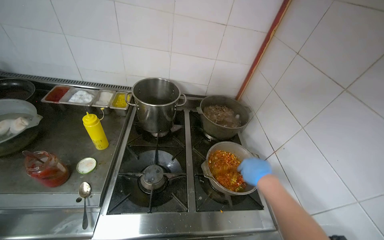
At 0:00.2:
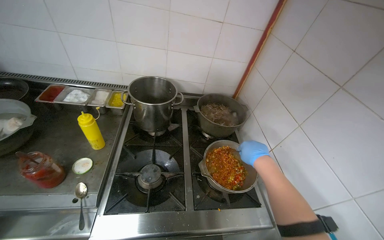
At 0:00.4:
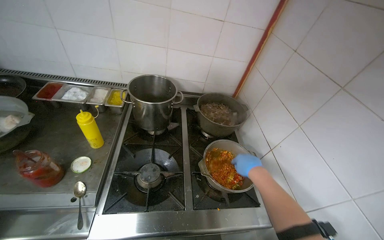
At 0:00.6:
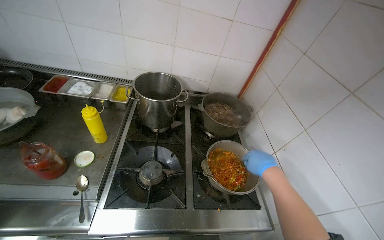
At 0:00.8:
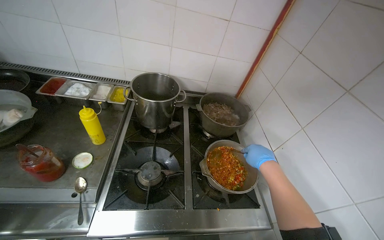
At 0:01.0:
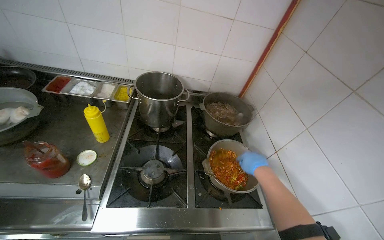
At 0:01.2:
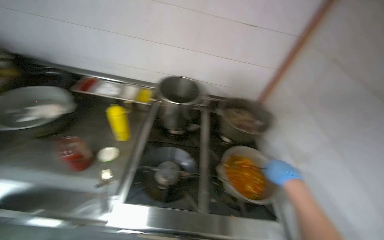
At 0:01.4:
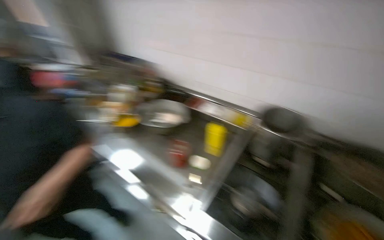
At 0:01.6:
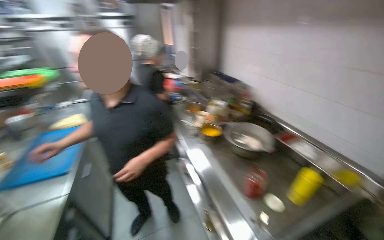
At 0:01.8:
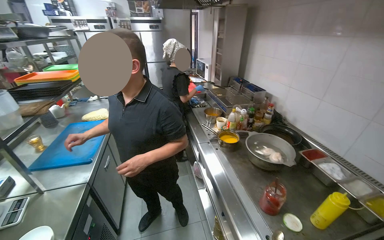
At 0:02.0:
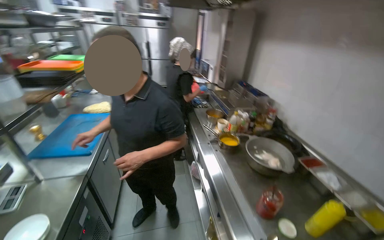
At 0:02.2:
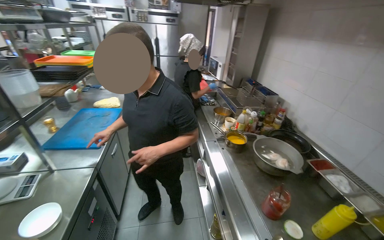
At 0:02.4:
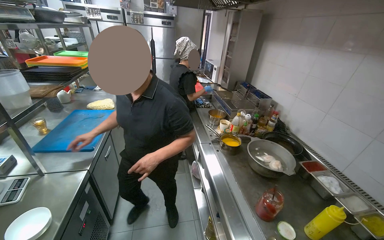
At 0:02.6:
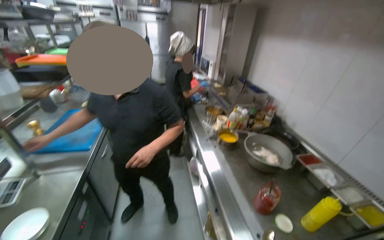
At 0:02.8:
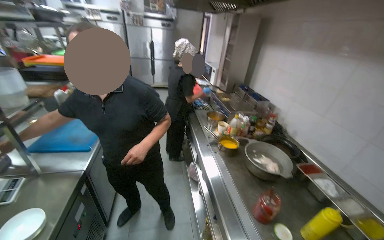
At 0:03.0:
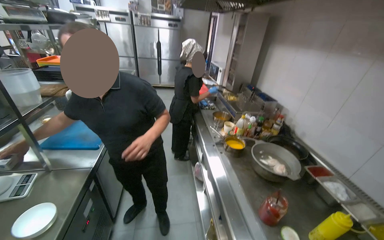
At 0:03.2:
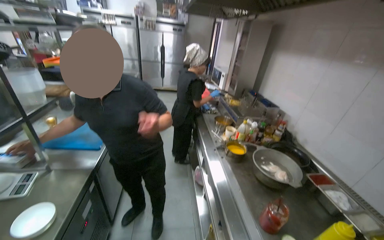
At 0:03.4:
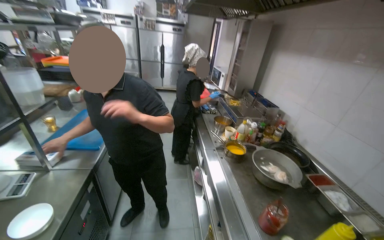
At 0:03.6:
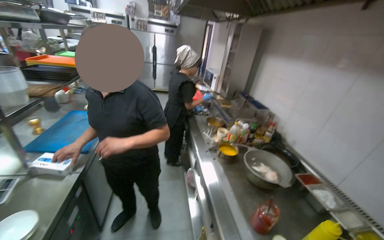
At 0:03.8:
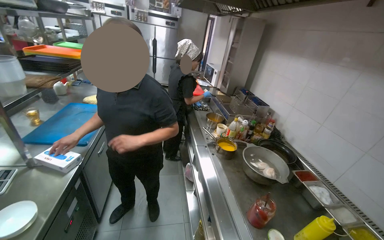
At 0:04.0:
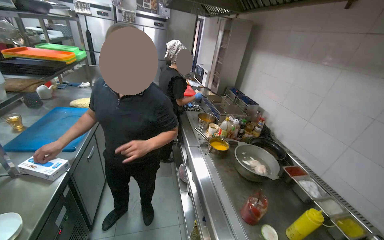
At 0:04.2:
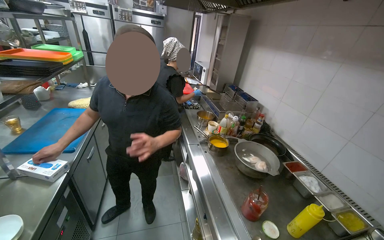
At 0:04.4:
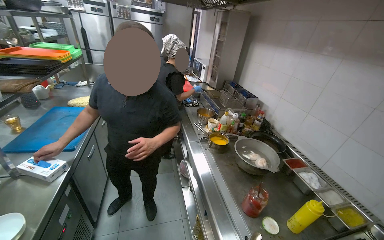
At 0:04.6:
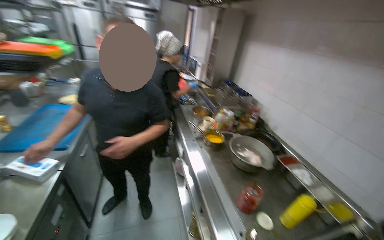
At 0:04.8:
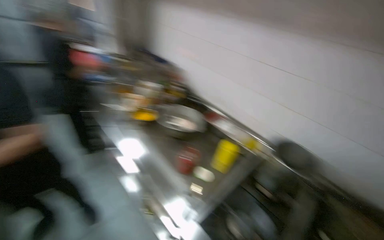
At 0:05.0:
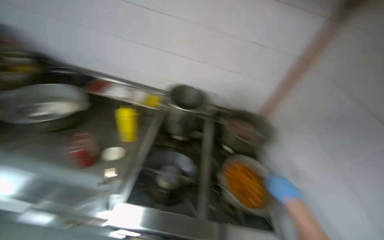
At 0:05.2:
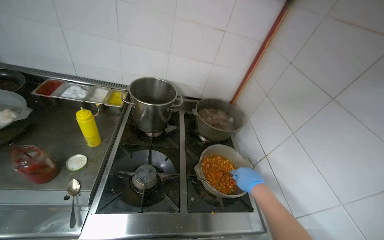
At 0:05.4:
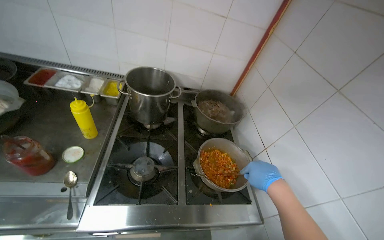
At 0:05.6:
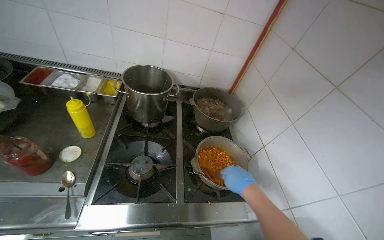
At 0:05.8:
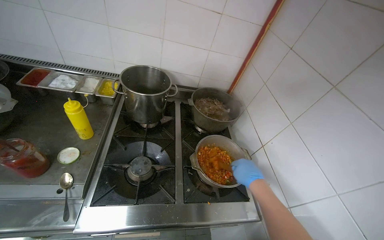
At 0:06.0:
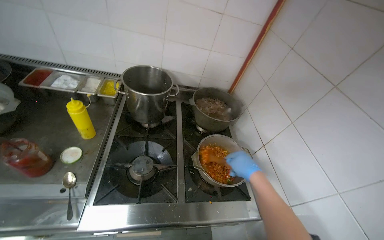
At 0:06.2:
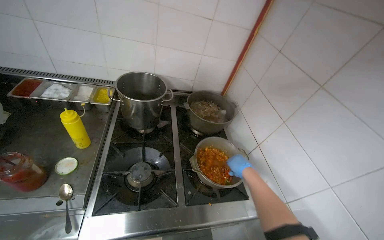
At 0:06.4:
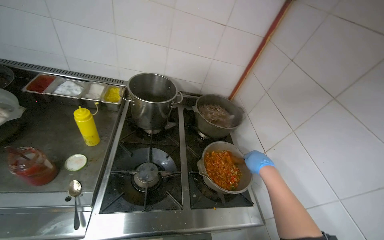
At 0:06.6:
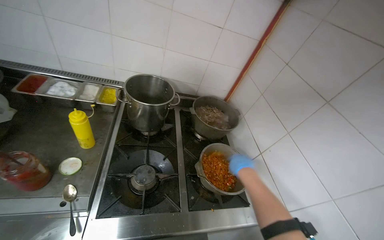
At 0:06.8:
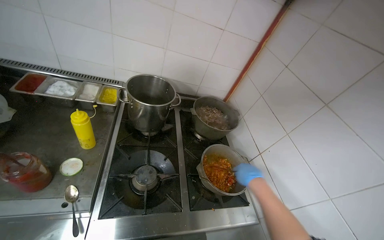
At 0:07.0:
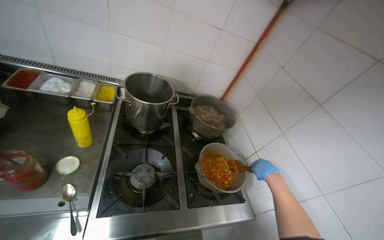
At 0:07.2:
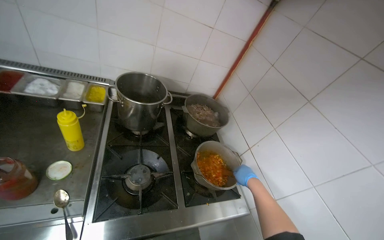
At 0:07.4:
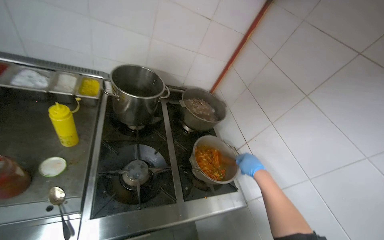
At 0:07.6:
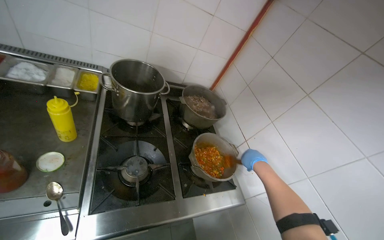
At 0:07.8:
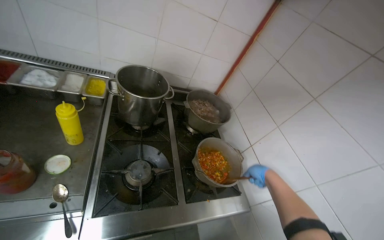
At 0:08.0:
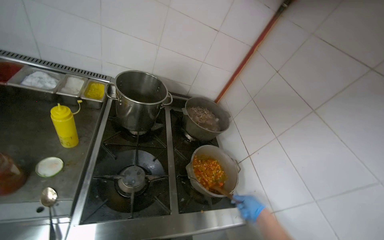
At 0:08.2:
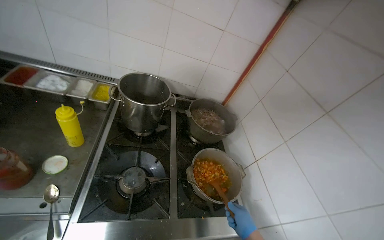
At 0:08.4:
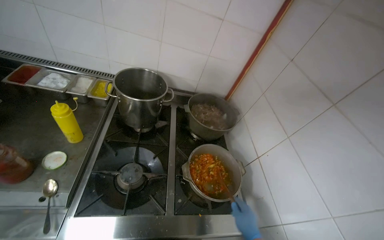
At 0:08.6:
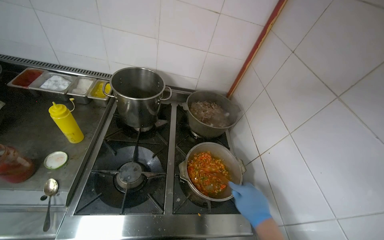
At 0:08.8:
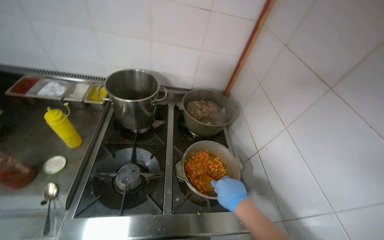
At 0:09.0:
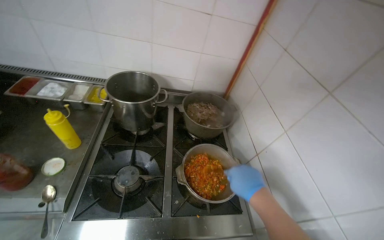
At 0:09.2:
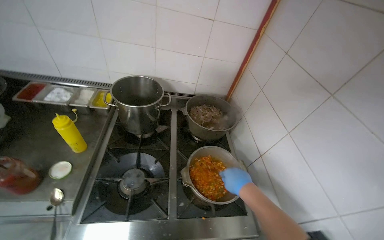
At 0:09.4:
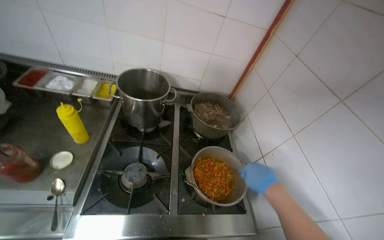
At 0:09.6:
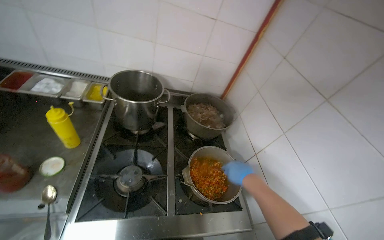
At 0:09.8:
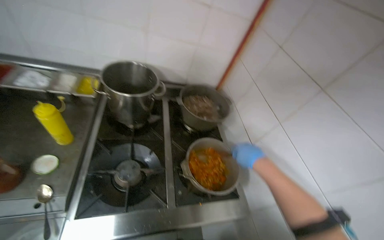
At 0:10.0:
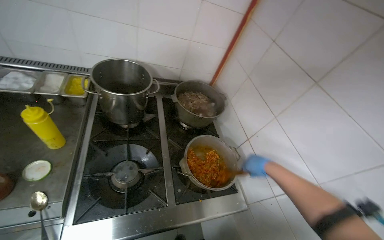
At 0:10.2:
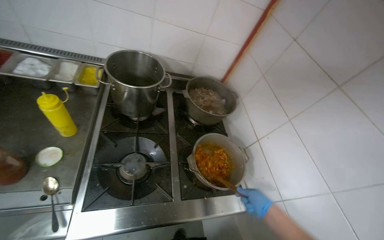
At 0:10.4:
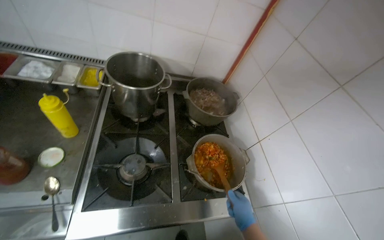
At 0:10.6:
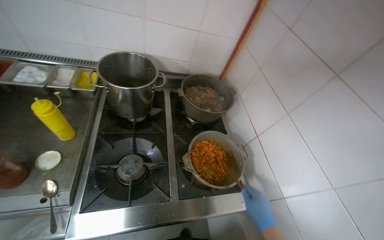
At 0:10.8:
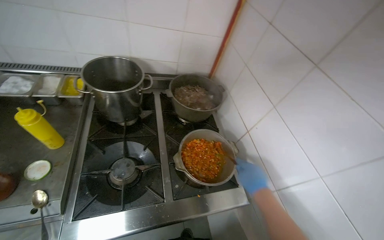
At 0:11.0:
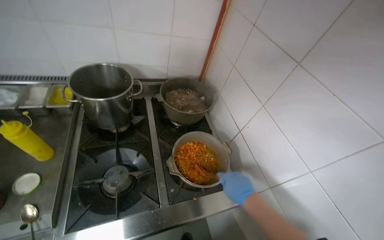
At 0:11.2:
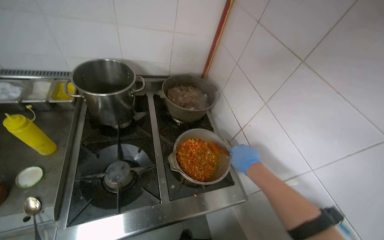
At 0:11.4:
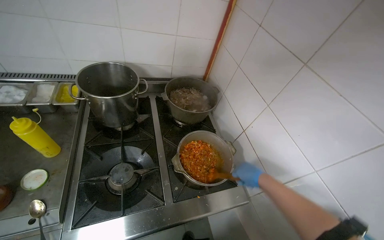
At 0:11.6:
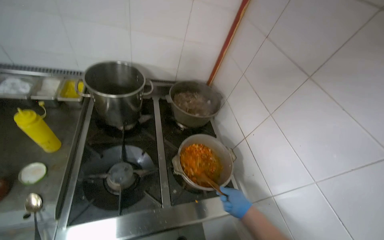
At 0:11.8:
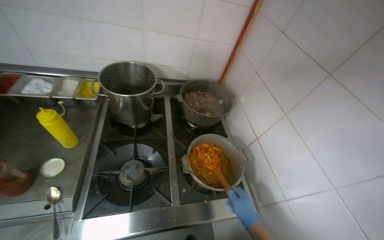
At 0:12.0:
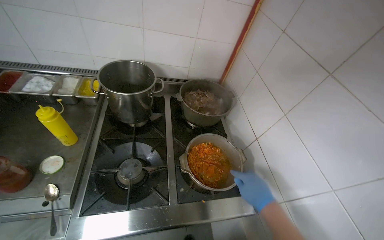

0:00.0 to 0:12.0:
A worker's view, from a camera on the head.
Job: cooking food.
The whole recording: Adding and stirring vegetables in pot. The worker pours chopped vegetables into a pot and stirs them.
0:00.0 to 0:01.6: The head rotates roughly 75 degrees to the left. The view tilts approximately 15 degrees upward.
0:04.4 to 0:06.0: The wearer's head swings approximately 80 degrees to the right. The view tips downward by approximately 30 degrees.
0:07.6 to 0:09.0: The camera sweeps to the left, by roughly 15 degrees. The right hand goes down the picture and returns, about 15 cm each way.
0:09.0 to 0:10.4: The right hand goes roughly 15 cm down the picture.
0:10.4 to 0:12.0: The right hand moves up and down the picture over about 15 cm, changing direction 2 times.

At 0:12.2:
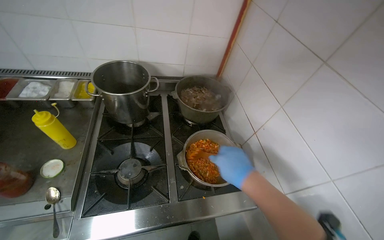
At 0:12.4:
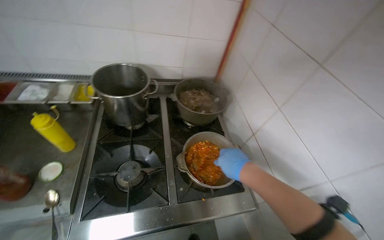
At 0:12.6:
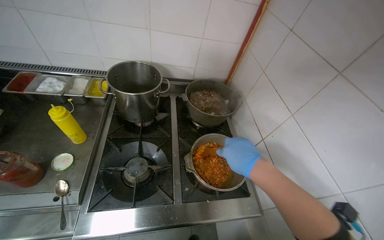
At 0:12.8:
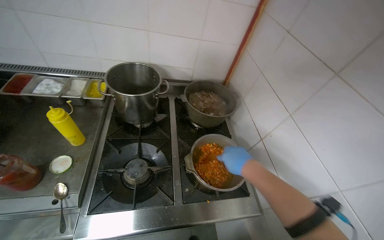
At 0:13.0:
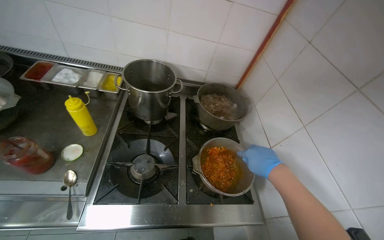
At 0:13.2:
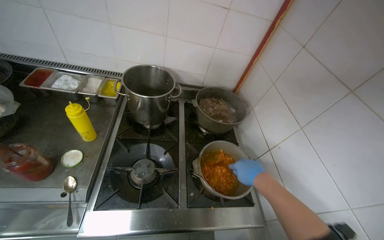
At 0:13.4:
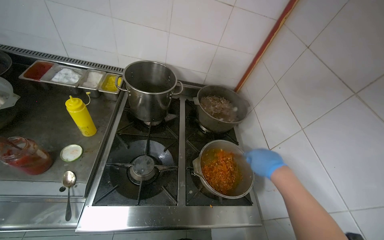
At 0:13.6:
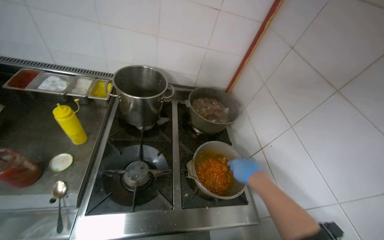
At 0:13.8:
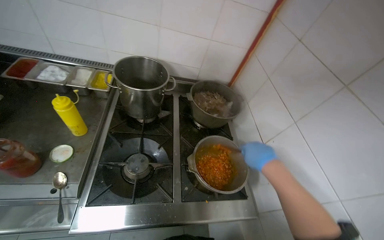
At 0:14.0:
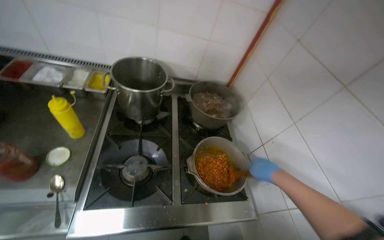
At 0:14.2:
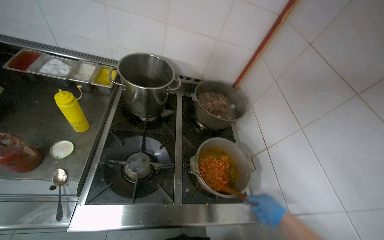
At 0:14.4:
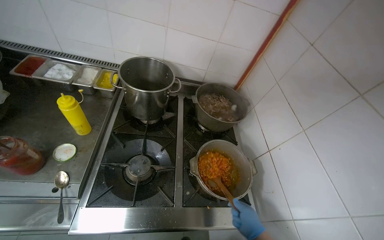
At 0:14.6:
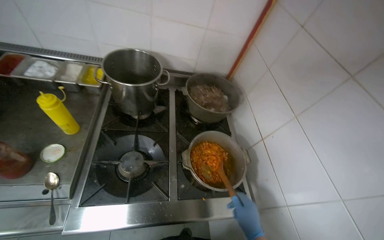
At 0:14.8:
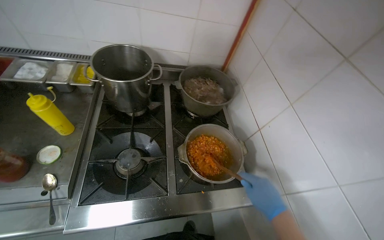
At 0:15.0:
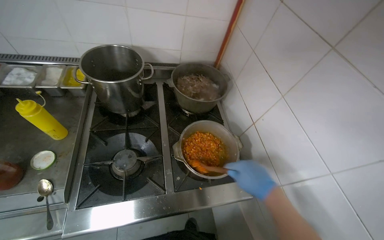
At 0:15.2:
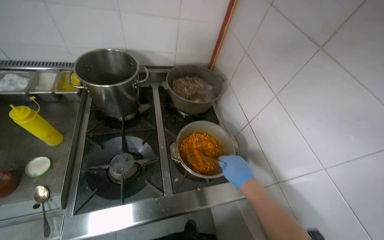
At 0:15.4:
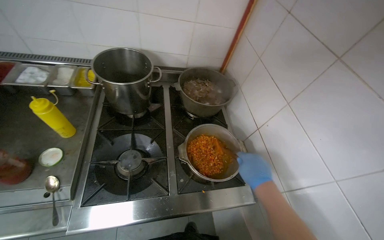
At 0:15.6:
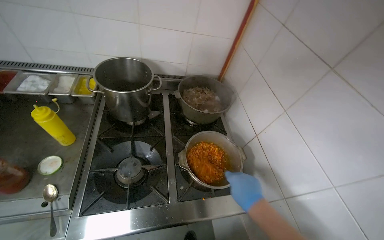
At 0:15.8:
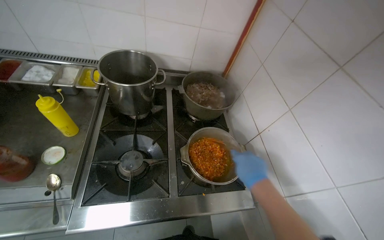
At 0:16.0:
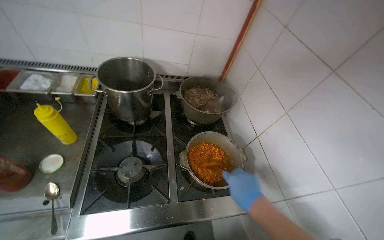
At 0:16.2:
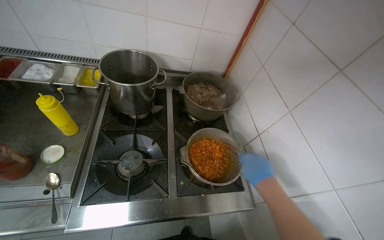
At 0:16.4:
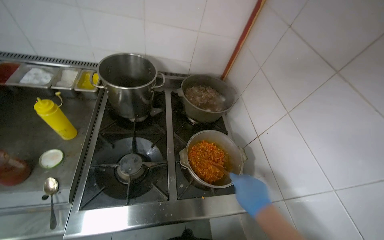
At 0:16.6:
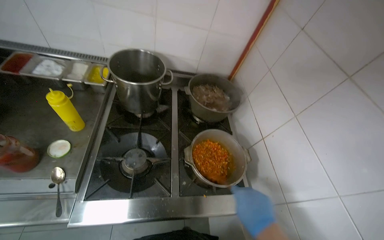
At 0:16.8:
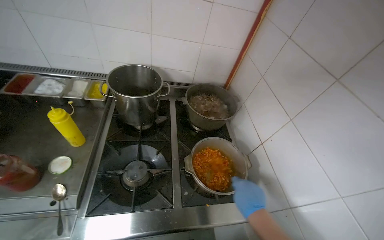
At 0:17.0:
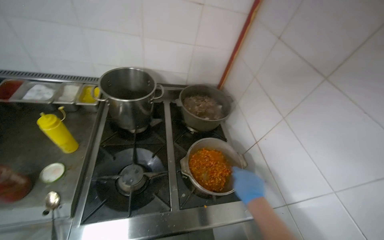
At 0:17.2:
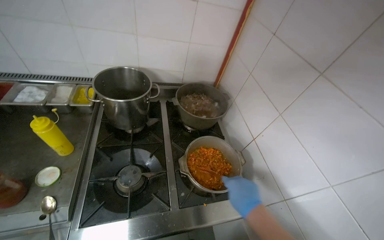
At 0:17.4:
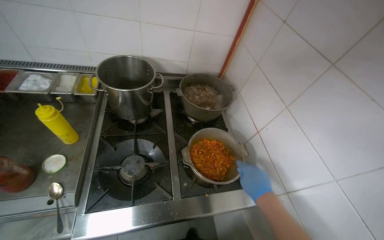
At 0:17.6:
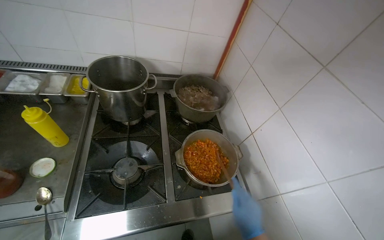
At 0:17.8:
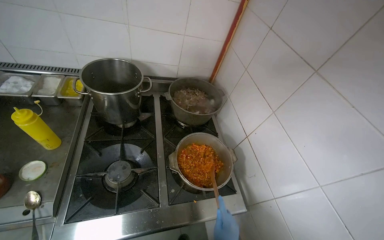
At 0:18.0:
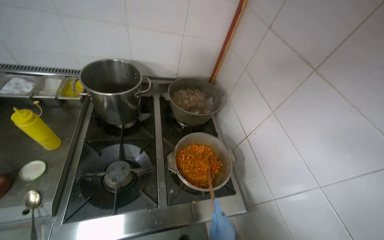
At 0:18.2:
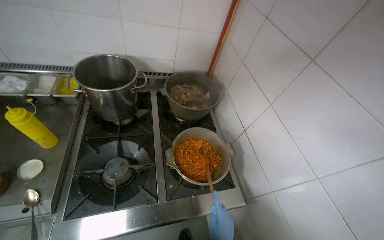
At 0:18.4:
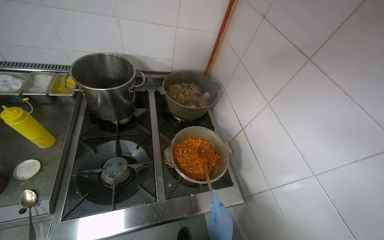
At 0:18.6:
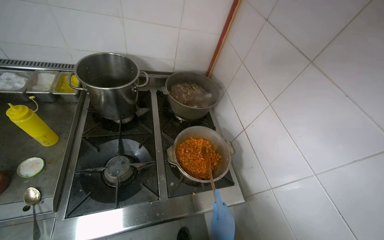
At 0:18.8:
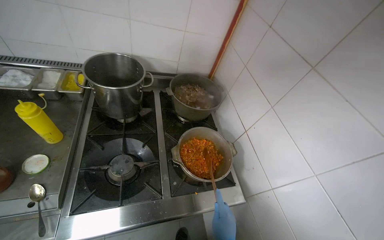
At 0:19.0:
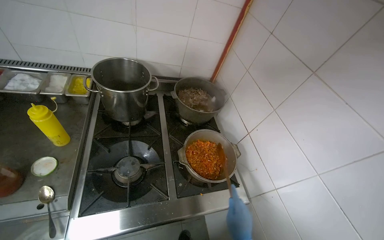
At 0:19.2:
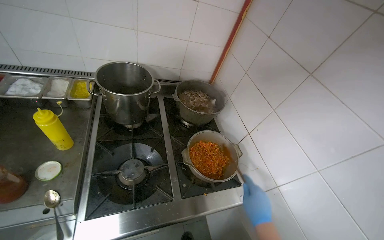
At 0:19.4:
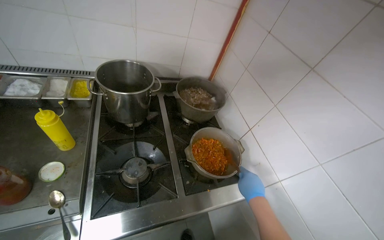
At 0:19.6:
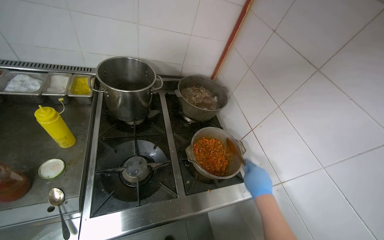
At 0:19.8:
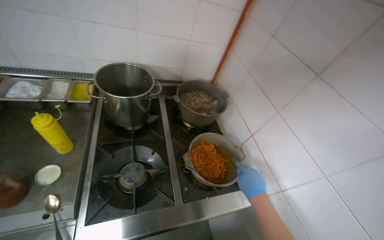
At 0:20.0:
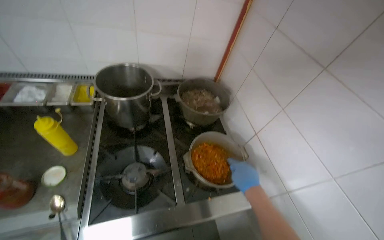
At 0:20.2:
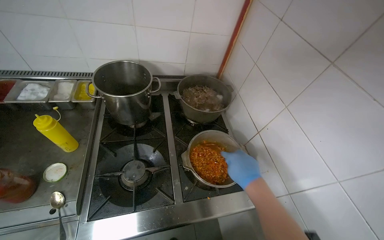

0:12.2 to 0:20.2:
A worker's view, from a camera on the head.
Job: cooking food.
The whole recording: Adding and stirring vegetables in pot. The worker pours chopped vegetables into a pot and stirs them.
0:13.8 to 0:15.4: The right hand moves approximately 20 cm down the picture and comes back.
